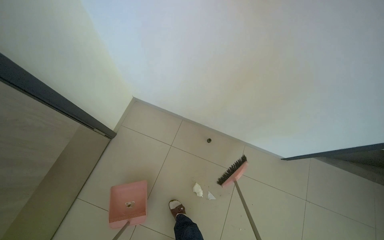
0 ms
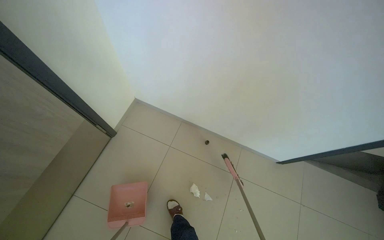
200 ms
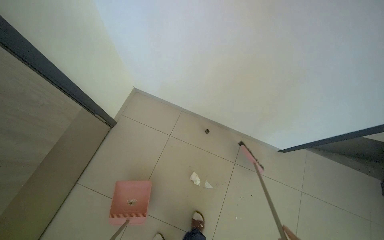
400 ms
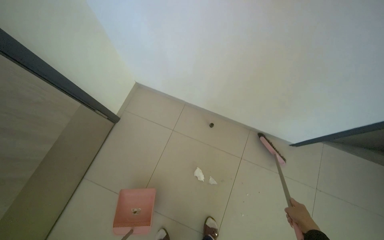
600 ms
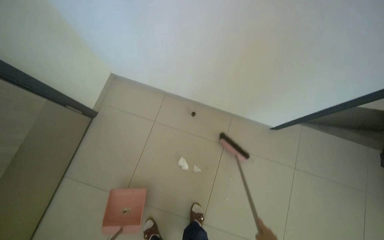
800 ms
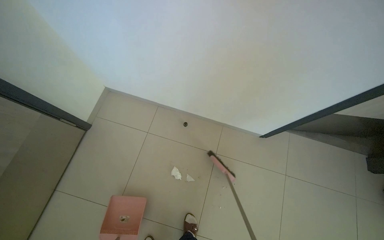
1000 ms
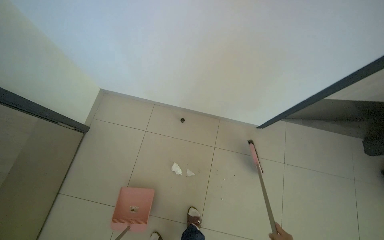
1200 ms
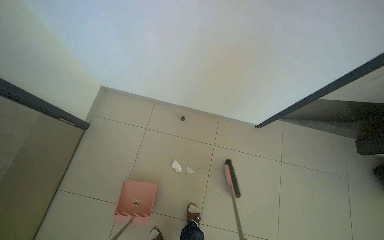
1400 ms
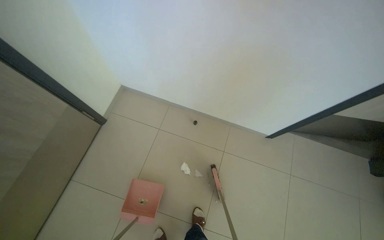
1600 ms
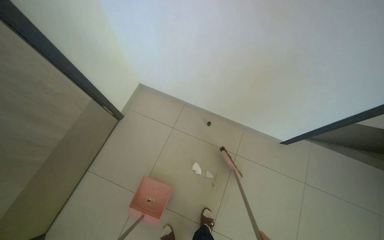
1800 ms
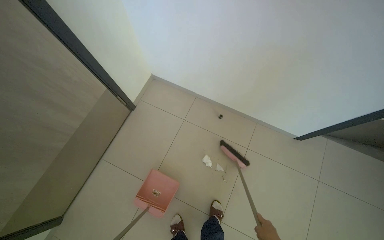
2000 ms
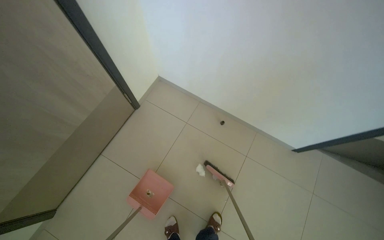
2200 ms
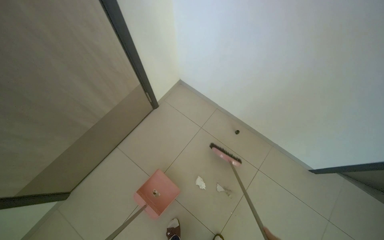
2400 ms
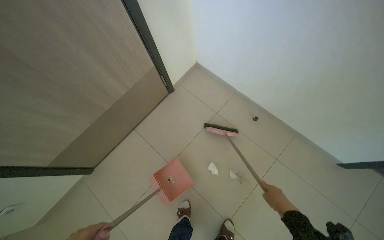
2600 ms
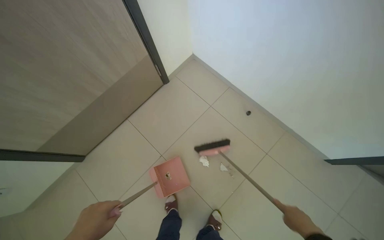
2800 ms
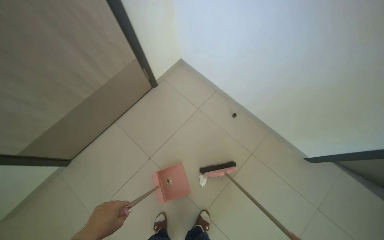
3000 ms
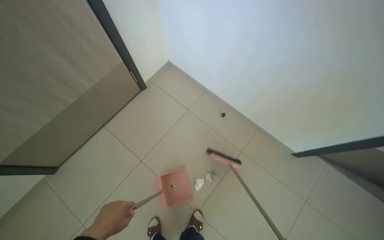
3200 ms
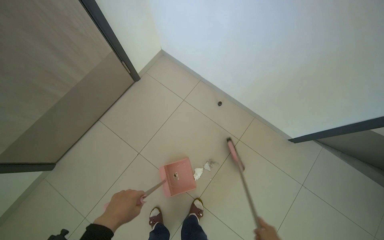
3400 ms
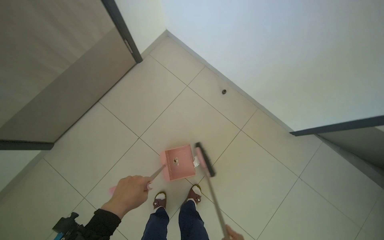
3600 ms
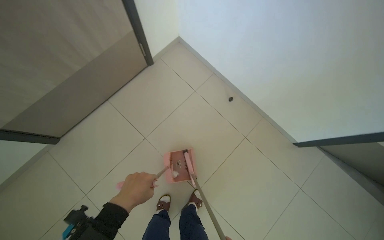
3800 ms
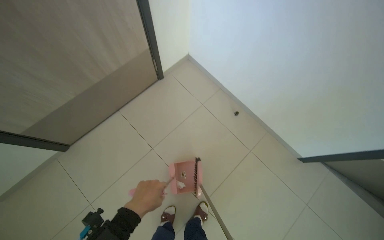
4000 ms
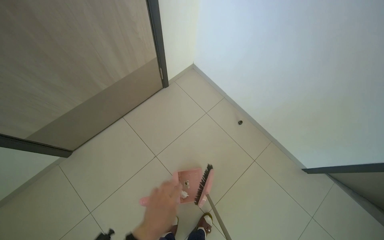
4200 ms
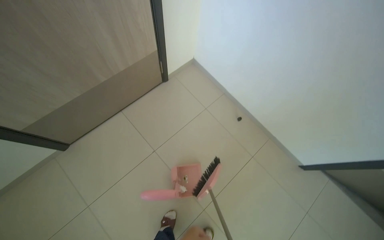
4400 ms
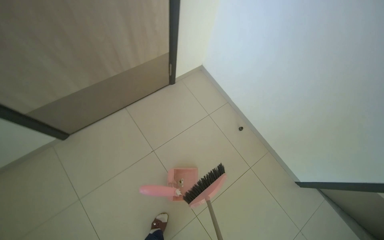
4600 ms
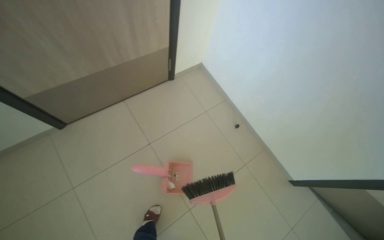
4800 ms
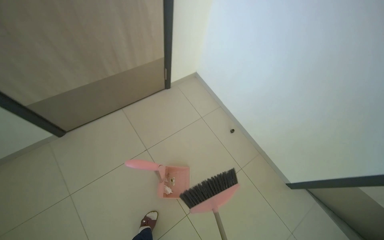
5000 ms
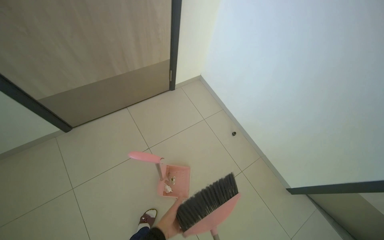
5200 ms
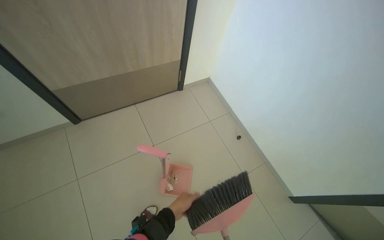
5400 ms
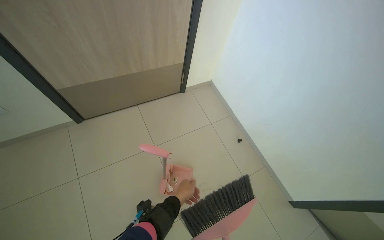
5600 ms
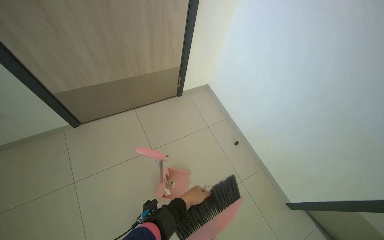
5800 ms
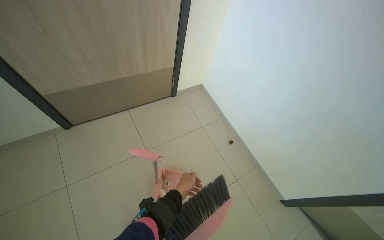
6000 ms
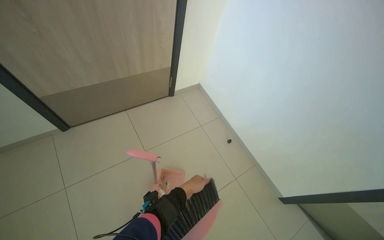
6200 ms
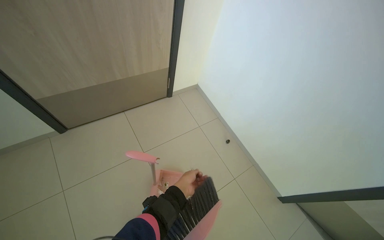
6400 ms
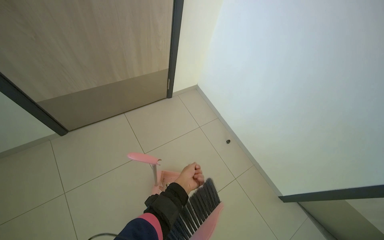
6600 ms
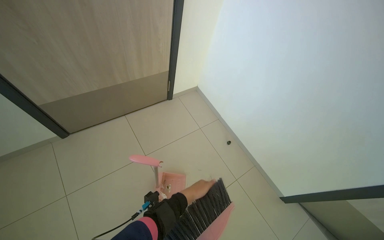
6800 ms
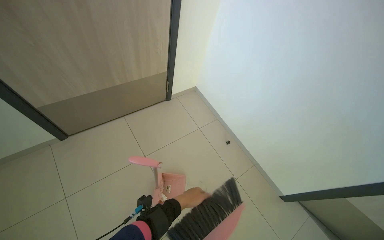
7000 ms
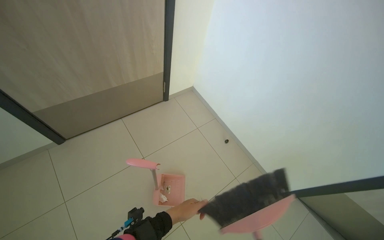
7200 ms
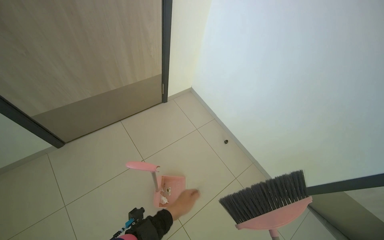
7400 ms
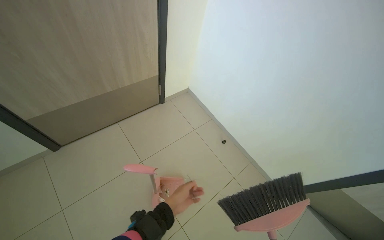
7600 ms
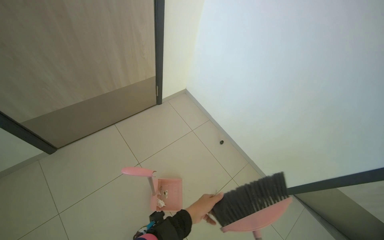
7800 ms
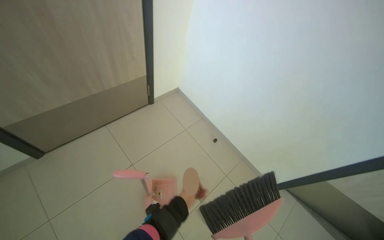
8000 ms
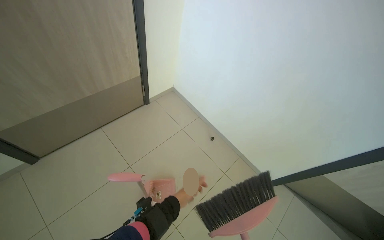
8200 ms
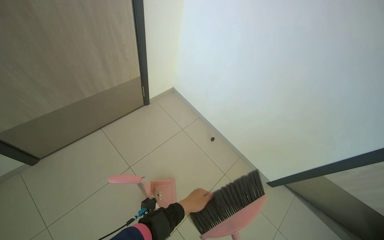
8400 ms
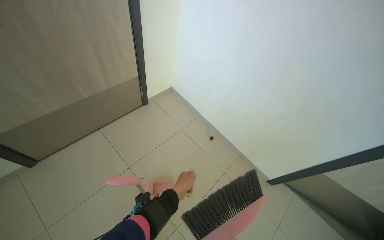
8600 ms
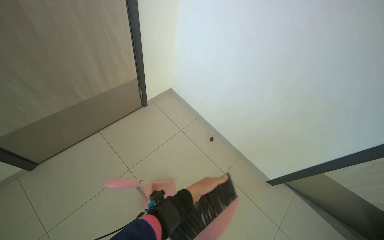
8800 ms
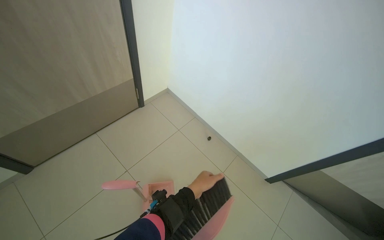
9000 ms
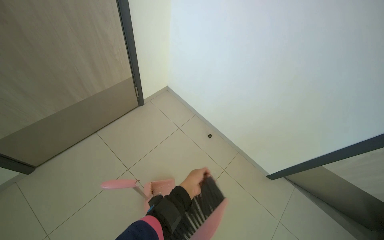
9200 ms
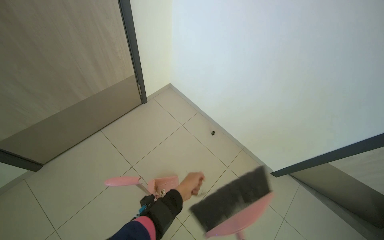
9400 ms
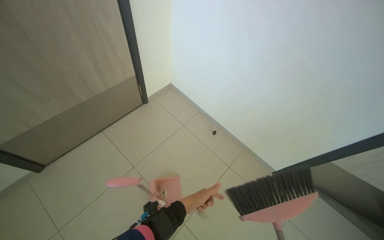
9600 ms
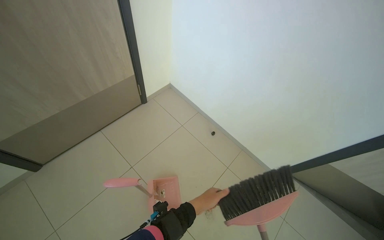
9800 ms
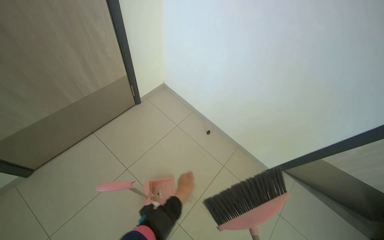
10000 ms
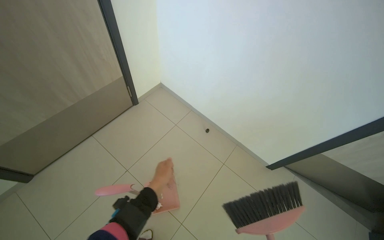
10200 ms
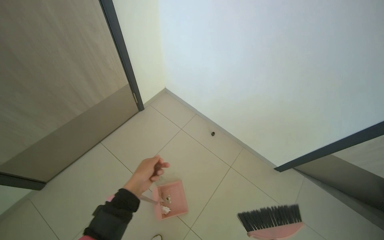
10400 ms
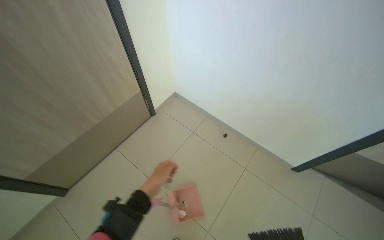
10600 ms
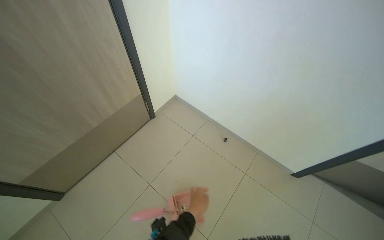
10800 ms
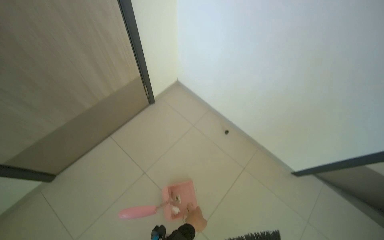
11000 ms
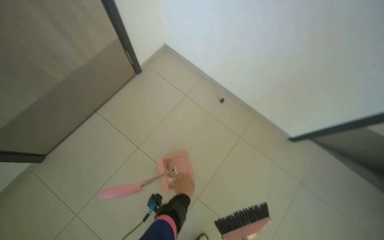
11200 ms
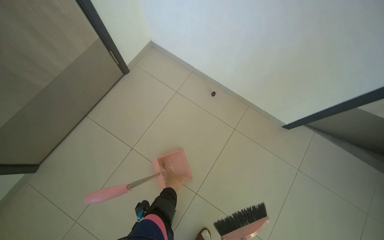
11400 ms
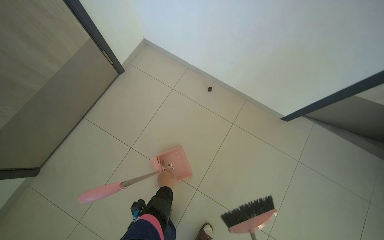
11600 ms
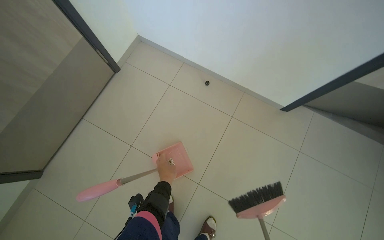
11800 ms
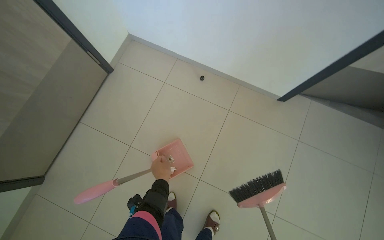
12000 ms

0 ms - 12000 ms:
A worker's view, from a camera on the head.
Job: sweeping floor.
The whole recording: Sweeping floor with broom and dustpan. The worker sweeps debris from the floor with a broom and collects it into a dustpan.
1600 ms - 3000 ms: The head turns to the left by roughly 25 degrees.
4400 ms - 6000 ms: The camera pitches upward, by approximately 15 degrees.
10400 ms - 12000 ms: The view tips downward by roughly 20 degrees.

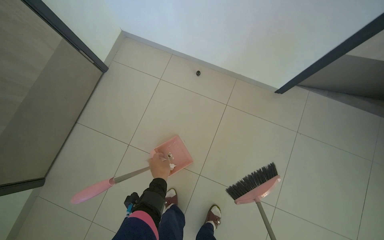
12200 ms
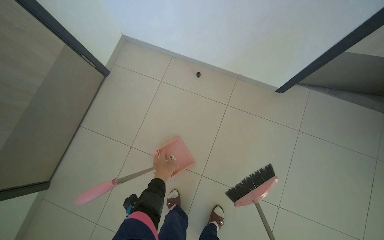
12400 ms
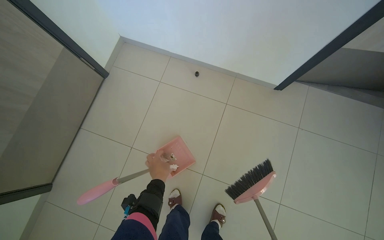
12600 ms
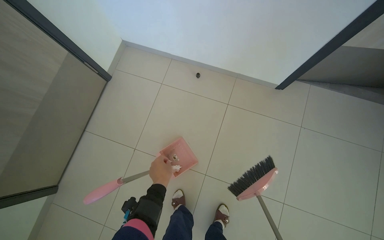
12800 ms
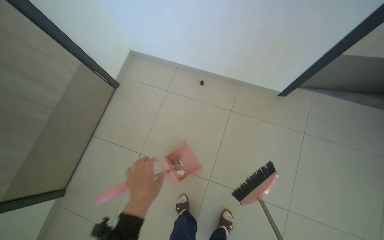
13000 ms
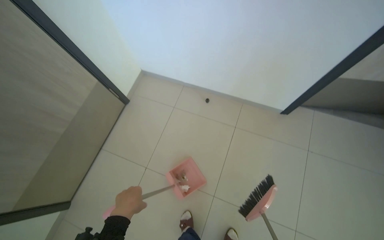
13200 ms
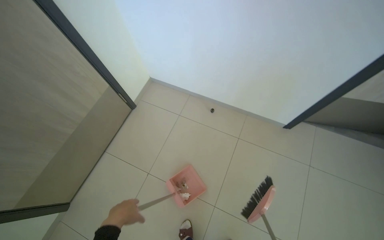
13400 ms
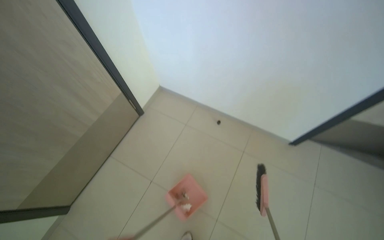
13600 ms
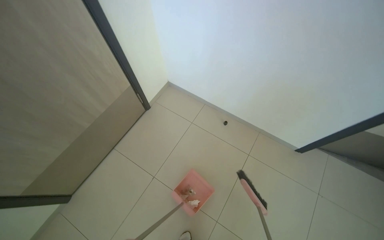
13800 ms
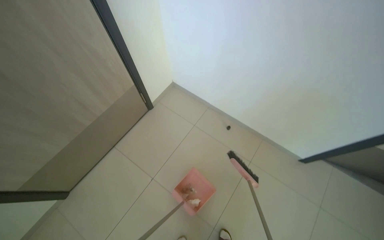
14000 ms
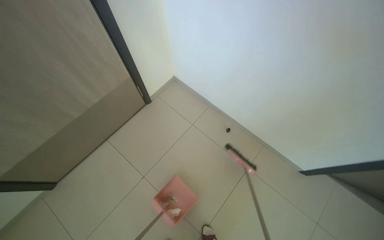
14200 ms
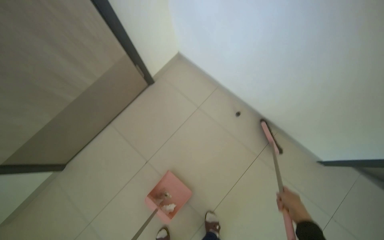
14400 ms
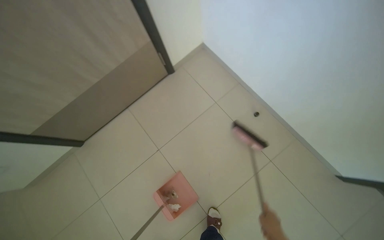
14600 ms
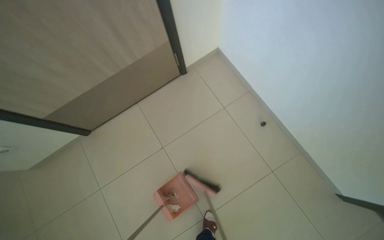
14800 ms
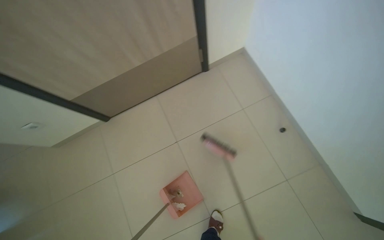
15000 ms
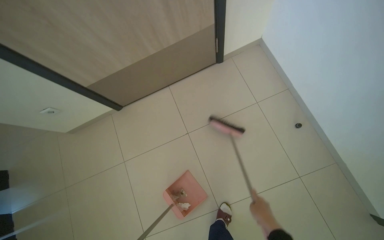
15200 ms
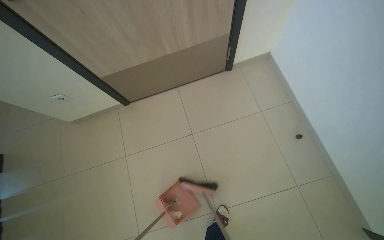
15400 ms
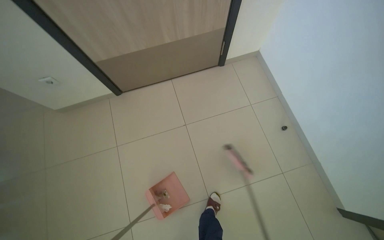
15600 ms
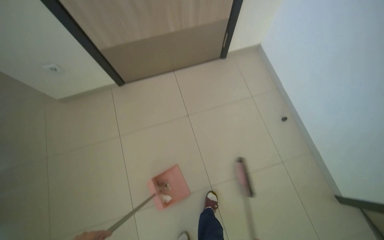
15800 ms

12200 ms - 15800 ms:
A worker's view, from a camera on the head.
Job: sweeping floor.
The whole recording: Sweeping floor with broom and dustpan. The worker sweeps debris from the floor with a broom and collects it into a dustpan.
12200 ms - 14000 ms: The view tips upward by some 15 degrees.
14000 ms - 15800 ms: The scene turns some 35 degrees clockwise in the picture.

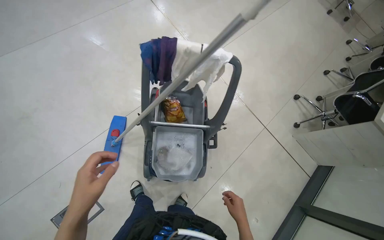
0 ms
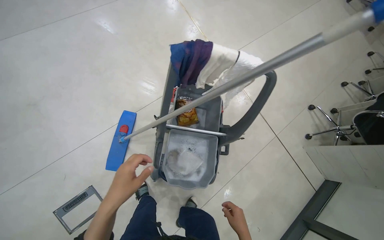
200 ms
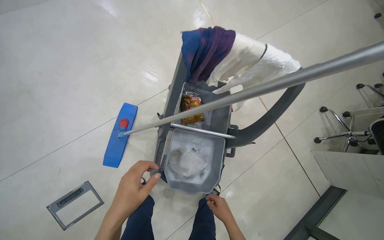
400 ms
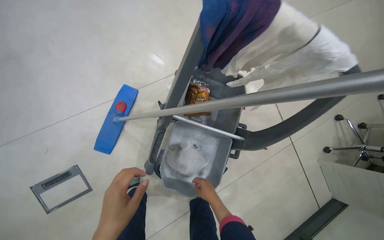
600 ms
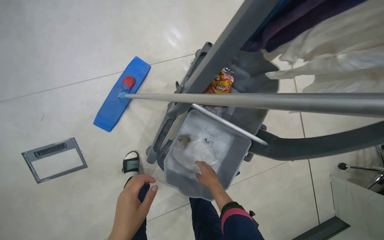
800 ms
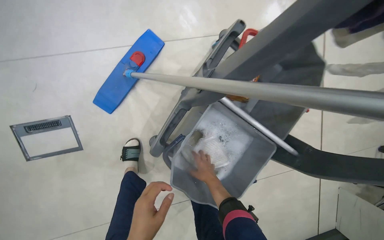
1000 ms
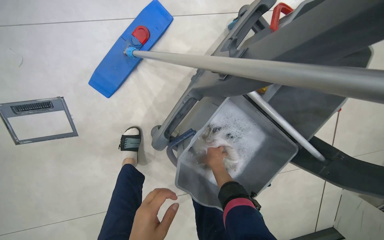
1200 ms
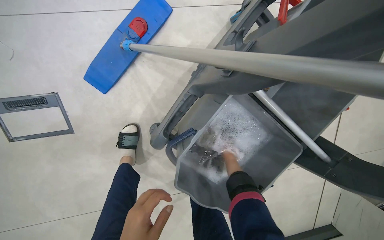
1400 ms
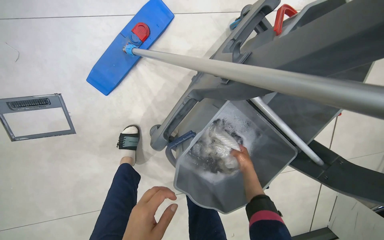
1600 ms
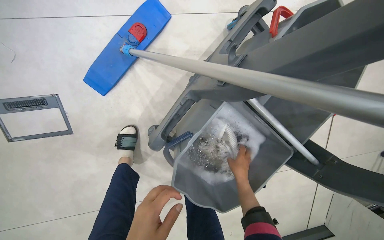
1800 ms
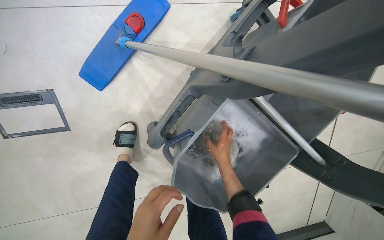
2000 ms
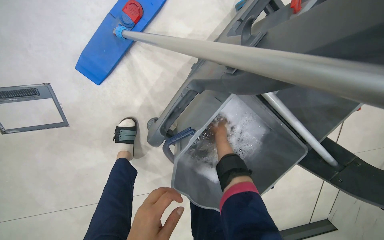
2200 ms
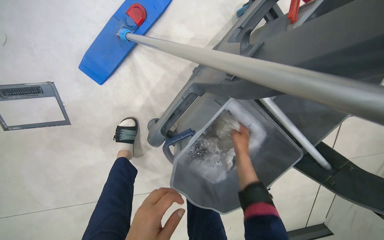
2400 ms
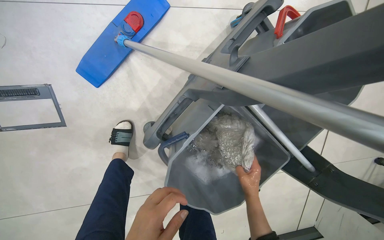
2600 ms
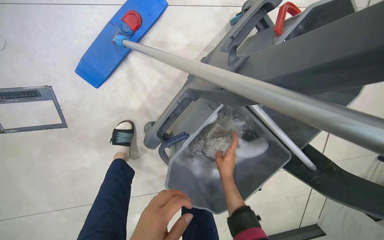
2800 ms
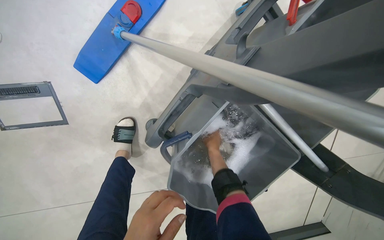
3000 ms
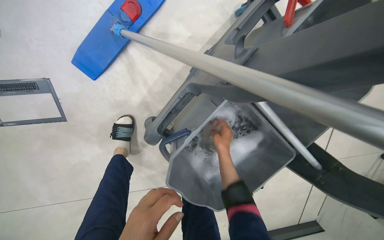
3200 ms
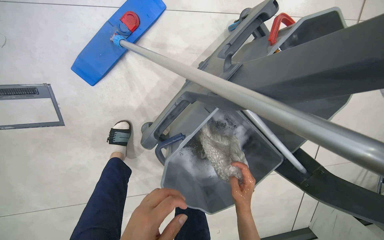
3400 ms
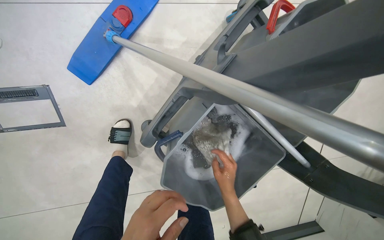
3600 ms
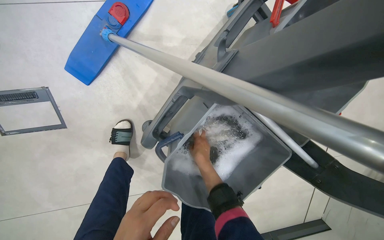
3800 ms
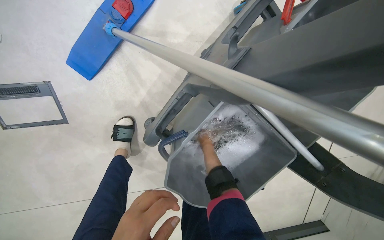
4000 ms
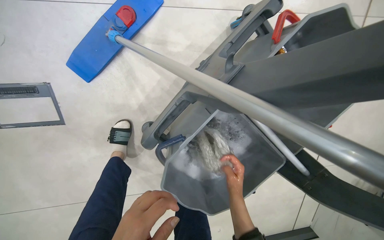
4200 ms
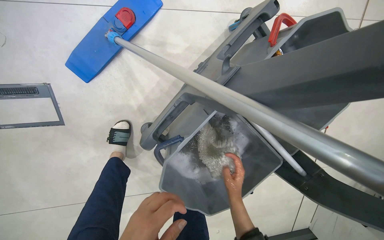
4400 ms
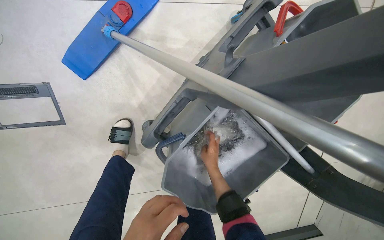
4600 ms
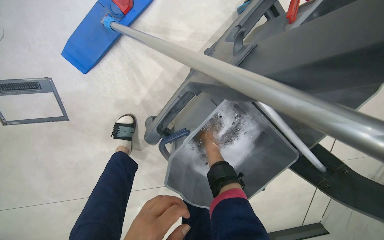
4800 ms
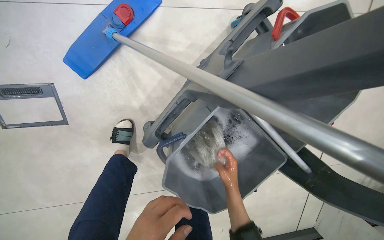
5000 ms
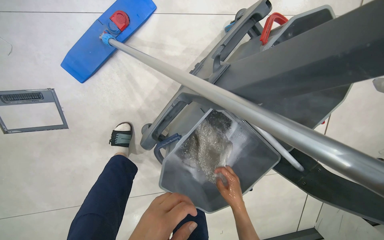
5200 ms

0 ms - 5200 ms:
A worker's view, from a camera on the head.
Job: preparing cleaning supplies.
The whole recording: Washing and wringing mop head. The worker washes and wrings the mop head in the cleaning bucket.
0 ms - 1800 ms: The camera is carried approximately 70 cm. The wearer looks roughly 25 degrees further downward. The scene rotates clockwise by some 35 degrees.
1800 ms - 3400 ms: The right hand moves up and down the picture over some 20 cm, changing direction 3 times.
3400 ms - 5200 ms: The right hand swings nearer and farther, about 20 cm each way, with 3 reversals.
